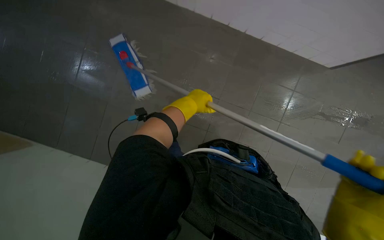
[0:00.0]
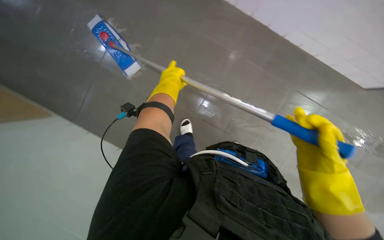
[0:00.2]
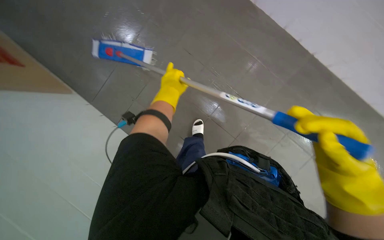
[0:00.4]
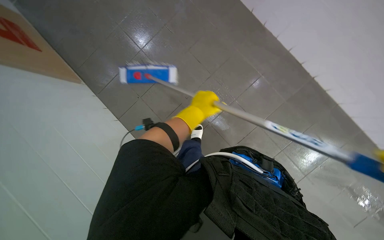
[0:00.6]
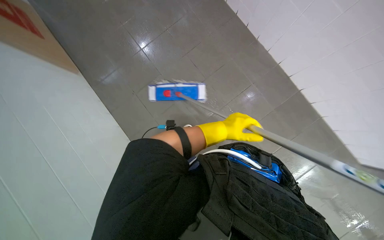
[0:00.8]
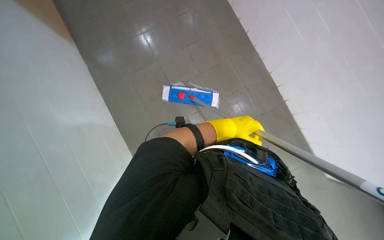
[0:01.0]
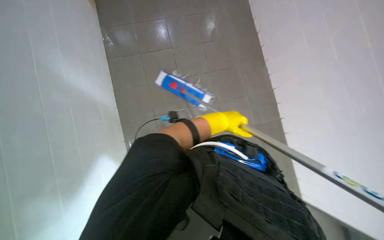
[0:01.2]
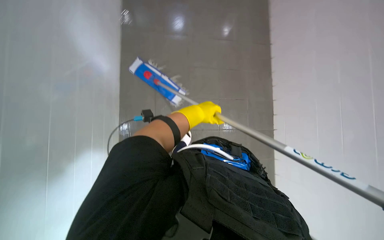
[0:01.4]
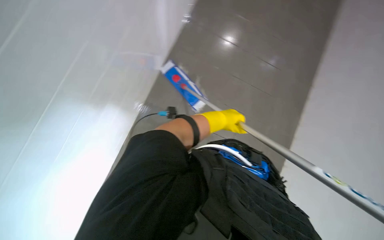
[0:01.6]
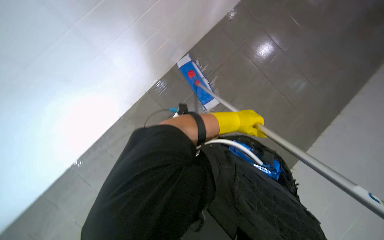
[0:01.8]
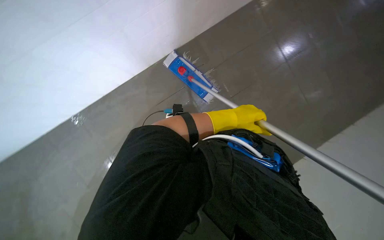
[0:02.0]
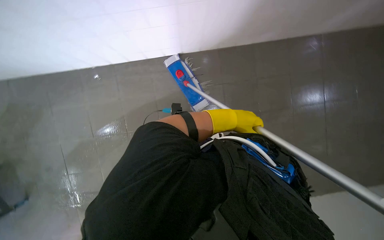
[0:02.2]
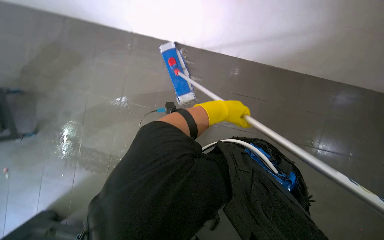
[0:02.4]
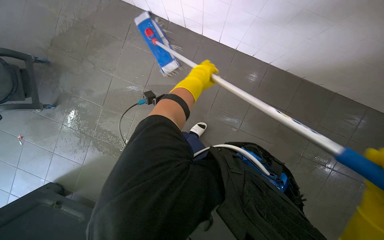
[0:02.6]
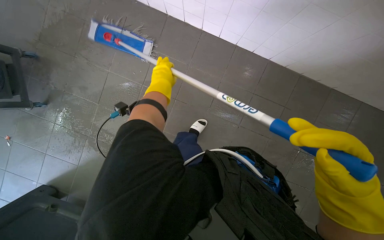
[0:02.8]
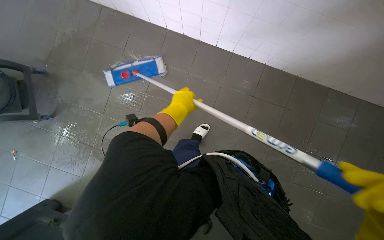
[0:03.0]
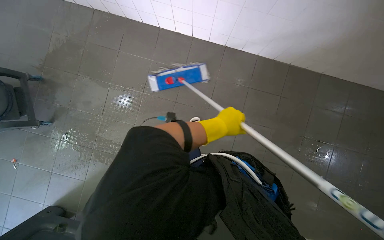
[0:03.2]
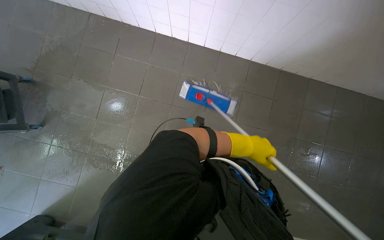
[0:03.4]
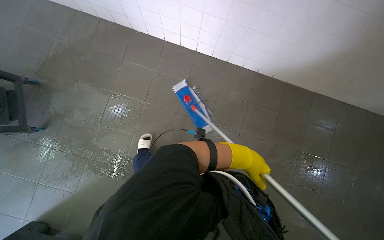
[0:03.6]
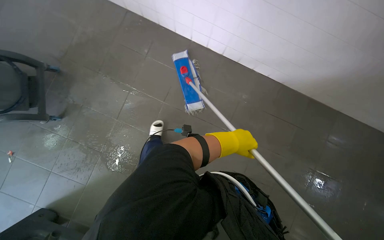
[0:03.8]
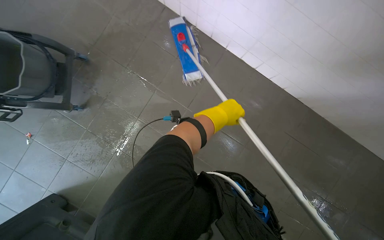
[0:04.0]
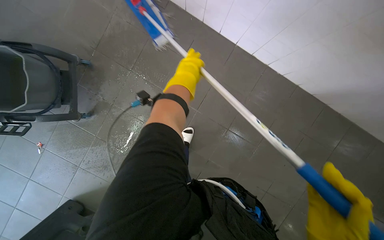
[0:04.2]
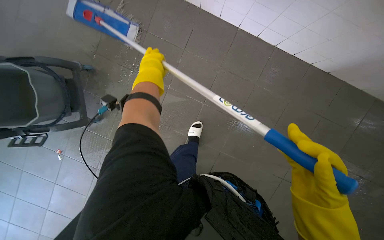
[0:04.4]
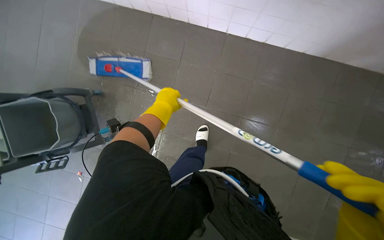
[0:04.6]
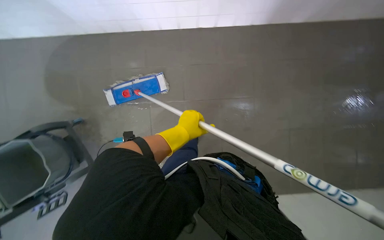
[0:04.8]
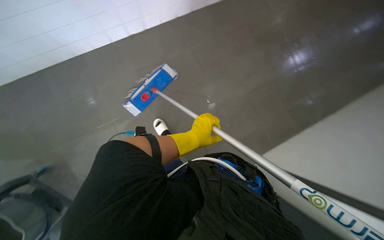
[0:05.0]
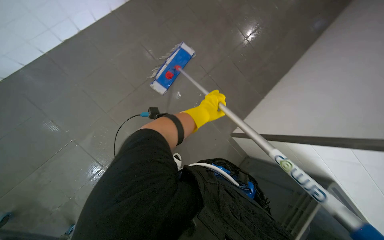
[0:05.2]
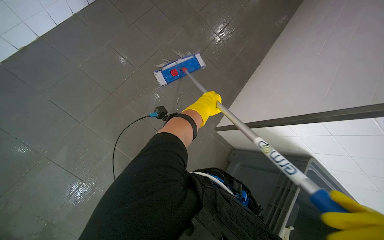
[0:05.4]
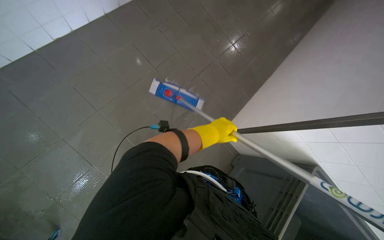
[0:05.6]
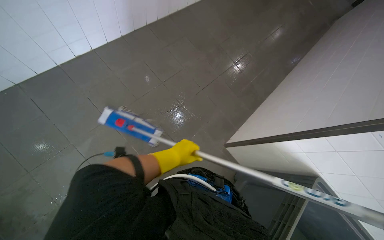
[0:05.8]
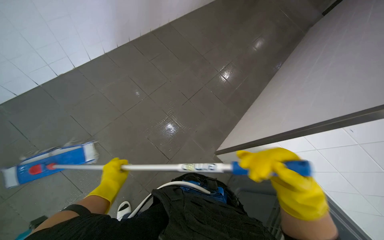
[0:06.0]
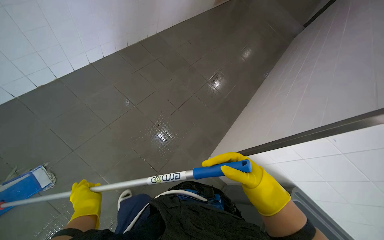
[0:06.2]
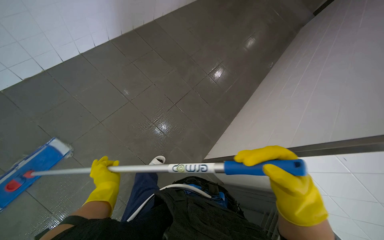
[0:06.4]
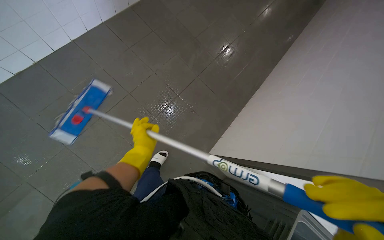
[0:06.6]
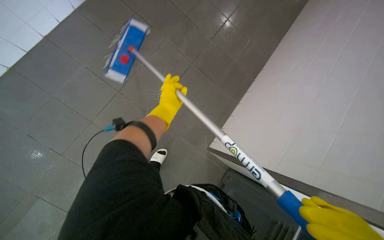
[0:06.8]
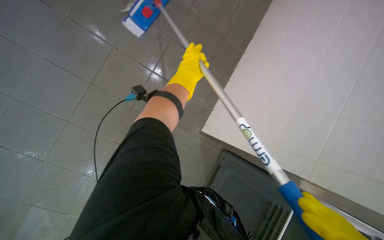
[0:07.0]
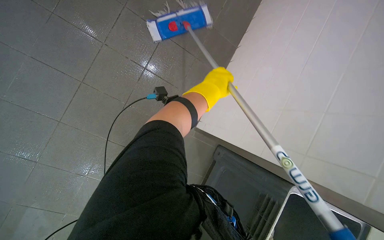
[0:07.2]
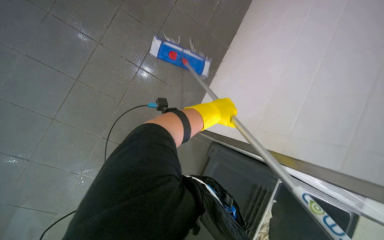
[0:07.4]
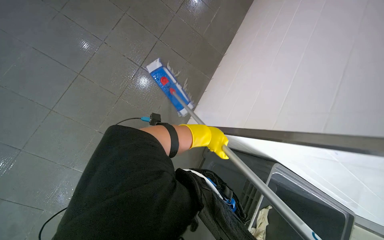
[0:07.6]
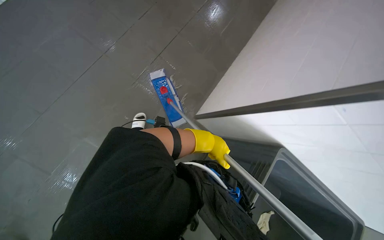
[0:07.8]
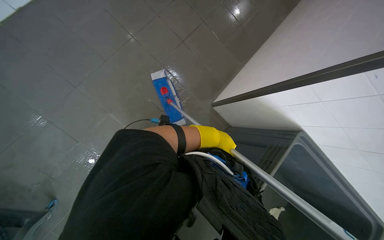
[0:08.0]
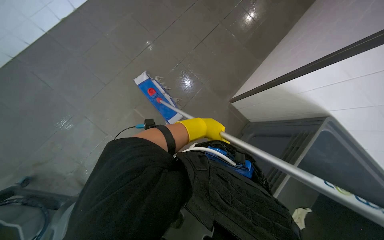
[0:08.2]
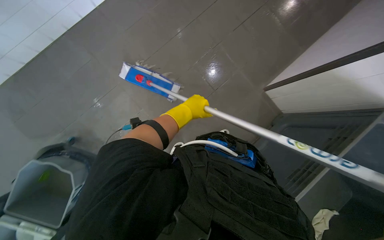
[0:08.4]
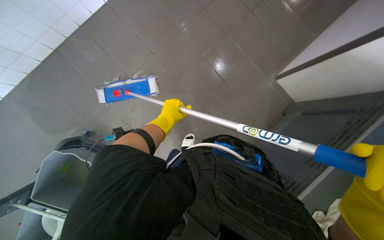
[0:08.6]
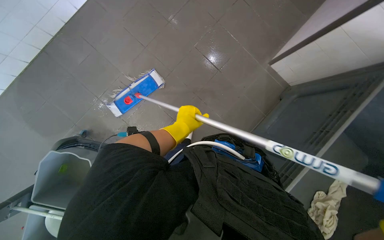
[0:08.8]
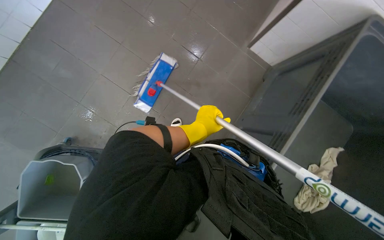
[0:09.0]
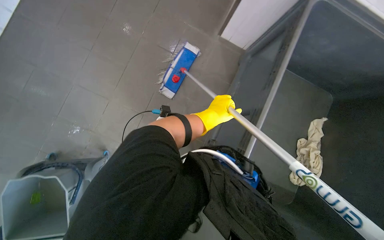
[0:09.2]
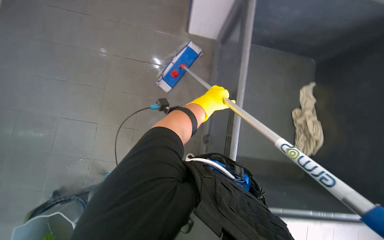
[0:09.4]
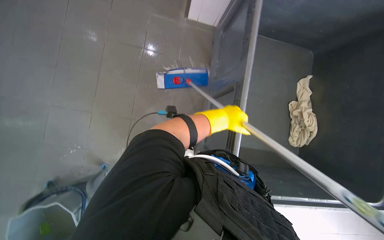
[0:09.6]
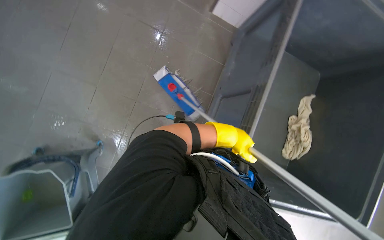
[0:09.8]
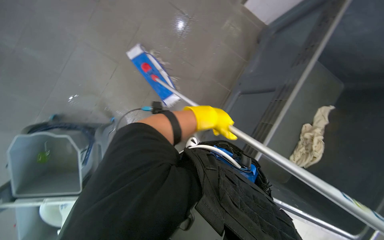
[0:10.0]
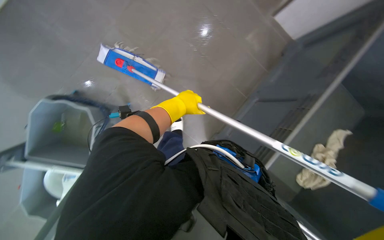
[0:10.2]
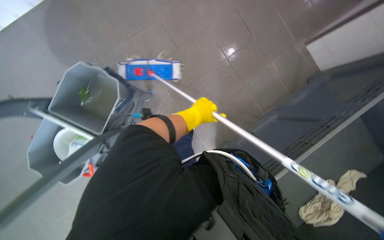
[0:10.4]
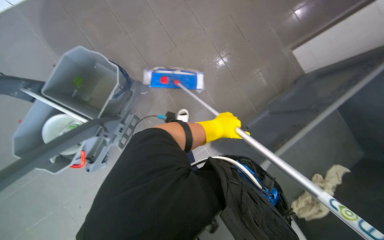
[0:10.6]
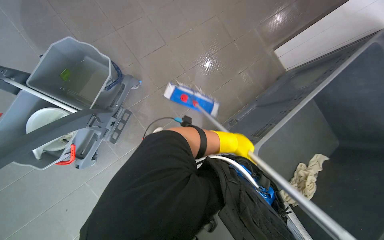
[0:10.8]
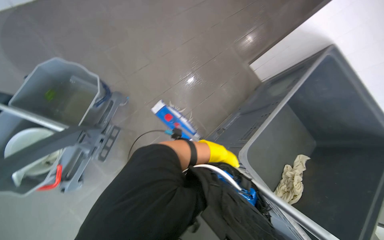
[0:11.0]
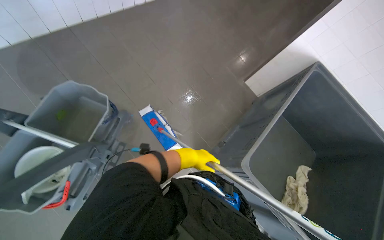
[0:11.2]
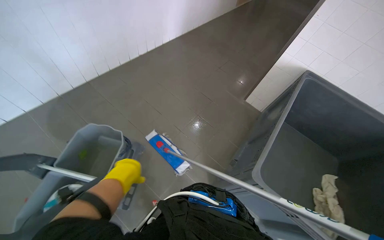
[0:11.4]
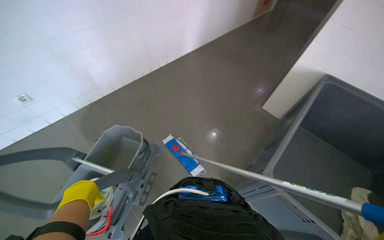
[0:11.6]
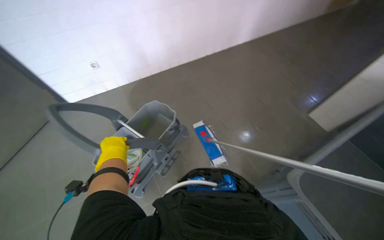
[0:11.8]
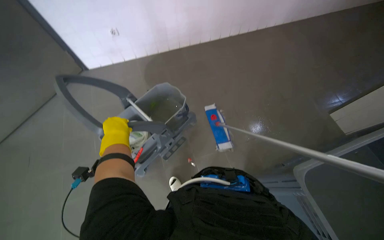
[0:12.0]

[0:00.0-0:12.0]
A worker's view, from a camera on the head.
Job: mopping floor.
The whole recording: Mopping the floor. The worker mops the tiled floor with a flat mop and a bucket.
0:00.0 to 0:01.6: The left hand moves farther from the camera, about 10 cm.
0:03.0 to 0:04.4: The camera is carried approximately 50 cm.
0:04.4 to 0:06.0: The view tilts some 15 degrees upward.
0:06.0 to 0:07.6: The view swings about 20 degrees to the right. The left hand is displaced to the right by approximately 15 cm.
0:07.6 to 0:09.0: The left hand moves nearer to the camera, approximately 10 cm, and moves approximately 15 cm to the left and comes back.
0:10.4 to 0:12.0: The camera travels some 50 cm. The view swings some 15 degrees to the left. The view tilts about 20 degrees upward.

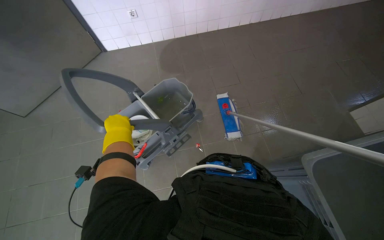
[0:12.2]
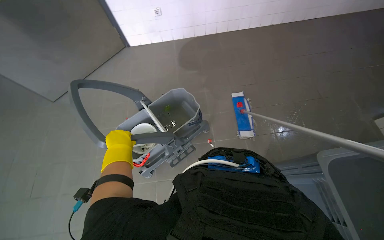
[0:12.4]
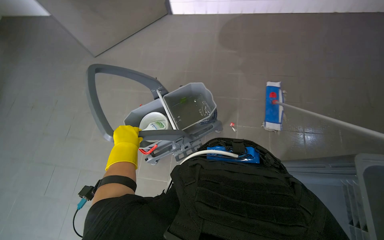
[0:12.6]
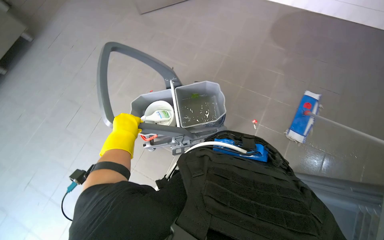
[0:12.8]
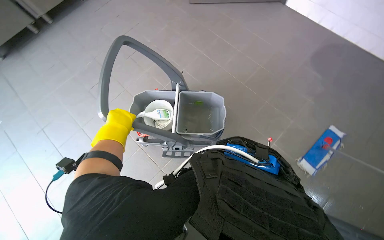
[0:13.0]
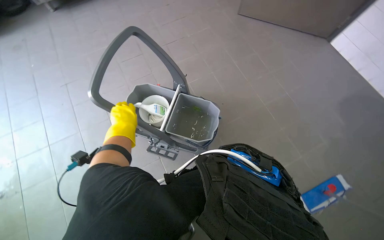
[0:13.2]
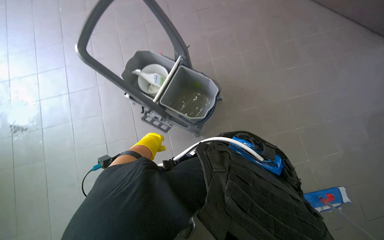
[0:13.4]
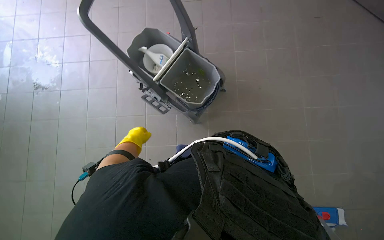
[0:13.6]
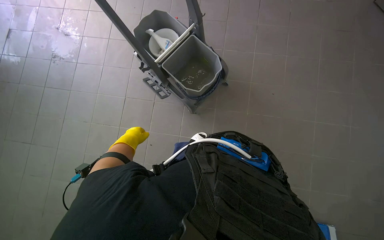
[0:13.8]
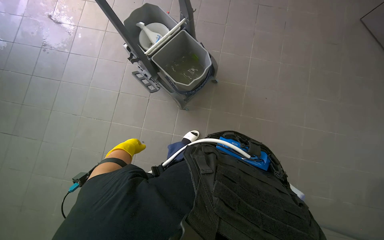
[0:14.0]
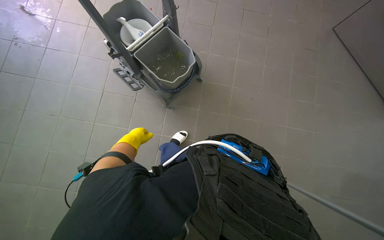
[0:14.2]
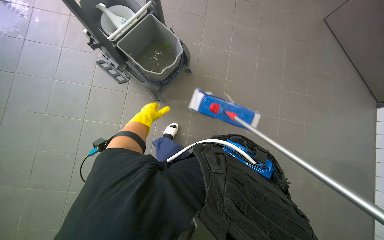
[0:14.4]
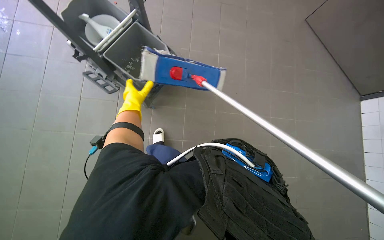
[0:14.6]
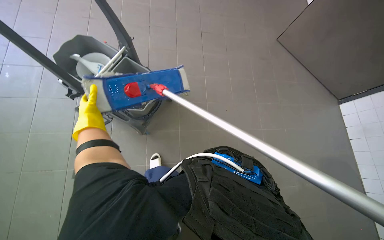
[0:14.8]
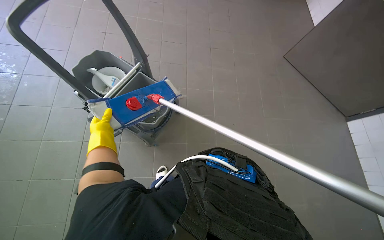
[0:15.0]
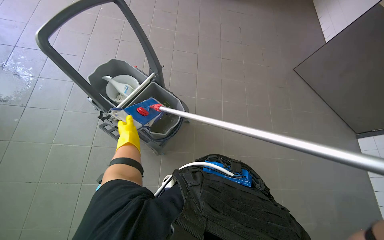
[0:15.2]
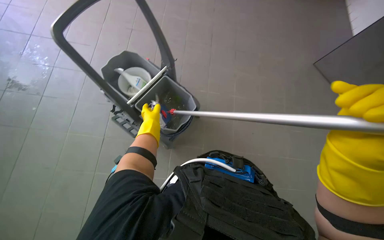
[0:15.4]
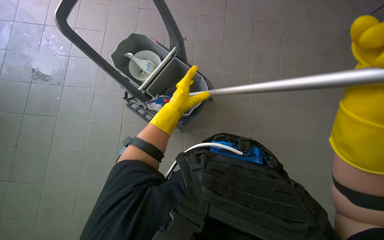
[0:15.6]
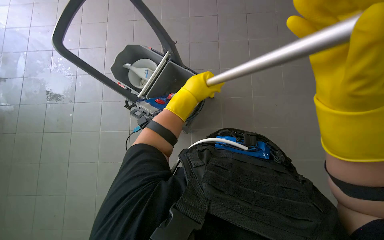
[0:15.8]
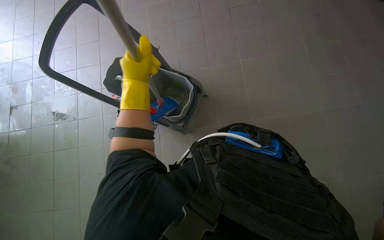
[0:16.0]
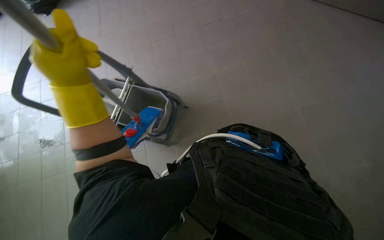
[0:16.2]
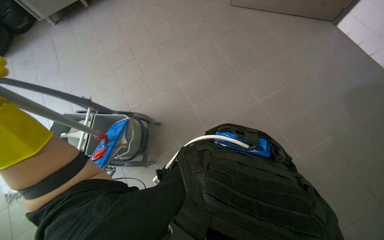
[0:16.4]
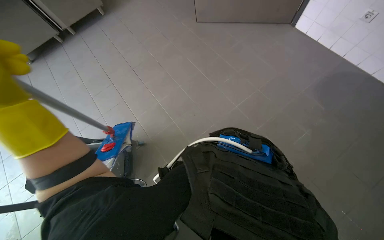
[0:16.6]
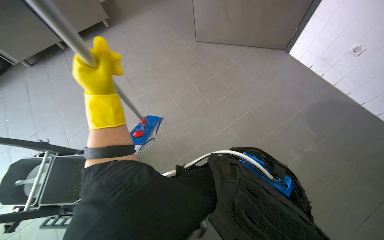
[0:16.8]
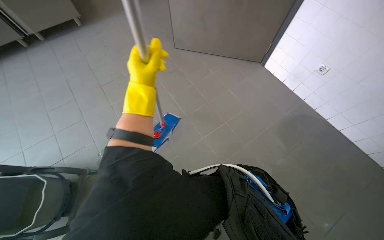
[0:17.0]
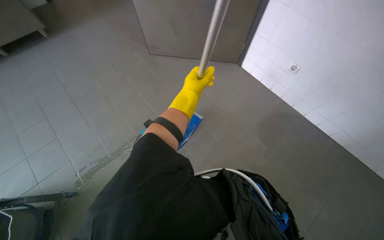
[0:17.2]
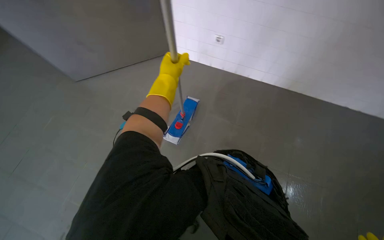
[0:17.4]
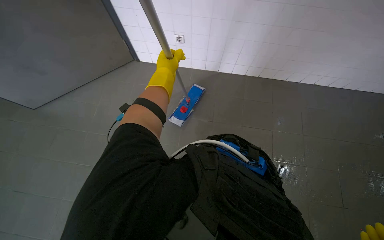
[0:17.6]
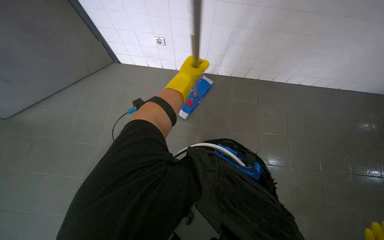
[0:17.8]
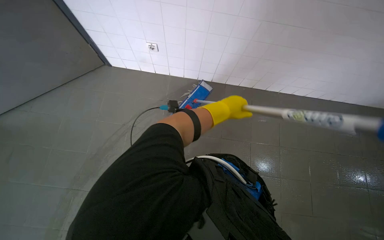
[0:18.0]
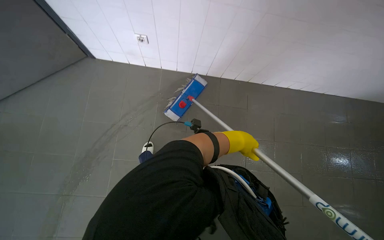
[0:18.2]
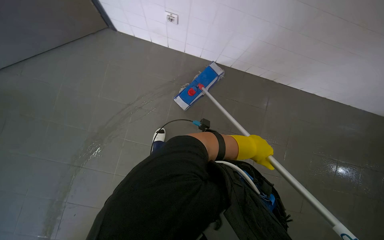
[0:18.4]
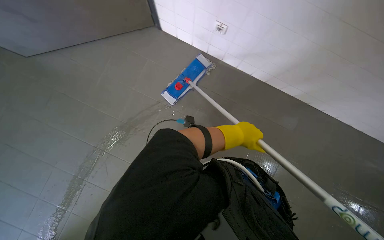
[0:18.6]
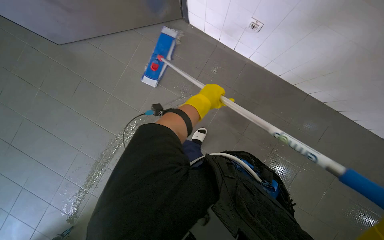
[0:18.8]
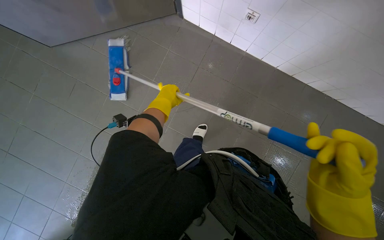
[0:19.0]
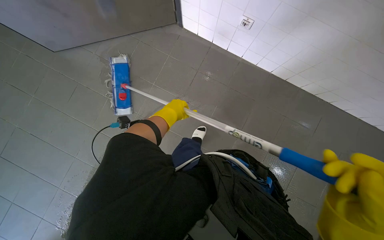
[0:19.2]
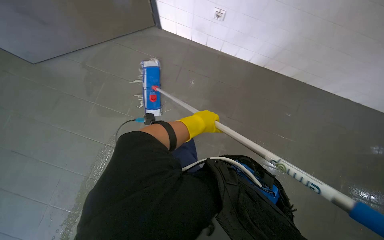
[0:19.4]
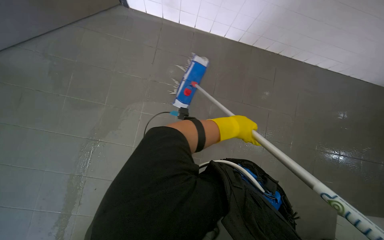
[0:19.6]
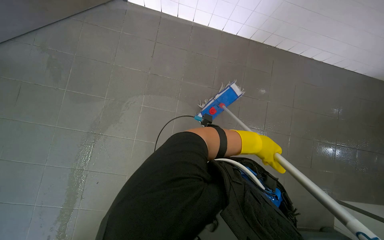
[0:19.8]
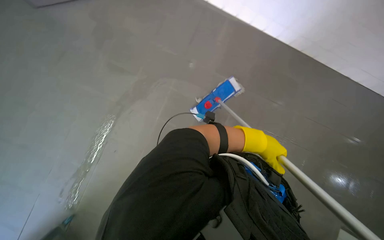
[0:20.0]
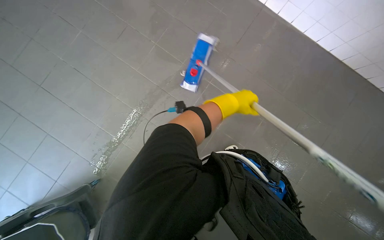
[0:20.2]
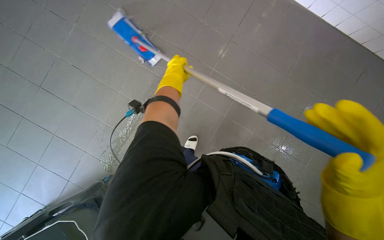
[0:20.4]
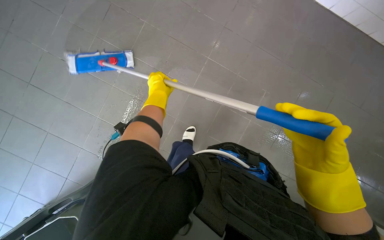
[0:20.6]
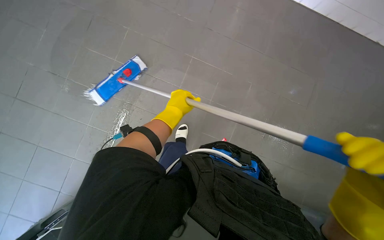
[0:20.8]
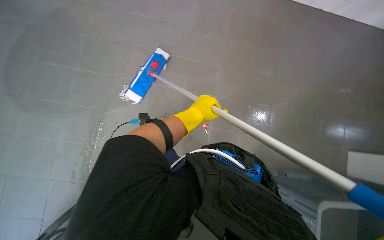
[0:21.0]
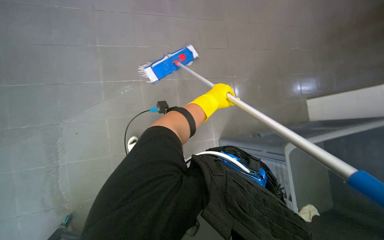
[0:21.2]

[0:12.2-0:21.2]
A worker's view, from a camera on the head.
Job: mopping floor.
The whole recording: Mopping the floor. The worker mops the tiled floor with a flat mop and a bucket.
0:12.2 to 0:13.8: The head turns to the left by about 40 degrees. The view tips downward by some 15 degrees.
0:13.8 to 0:15.2: The left hand goes up the picture and returns, approximately 10 cm each way.
0:15.2 to 0:16.6: The head travels to the right, roughly 40 cm. The scene turns about 30 degrees counterclockwise in the picture.
0:19.8 to 0:21.2: The view tips downward by approximately 20 degrees. The left hand is displaced to the left by about 15 cm.
